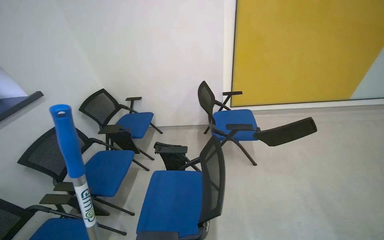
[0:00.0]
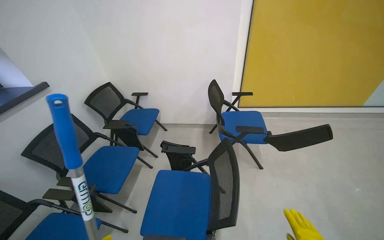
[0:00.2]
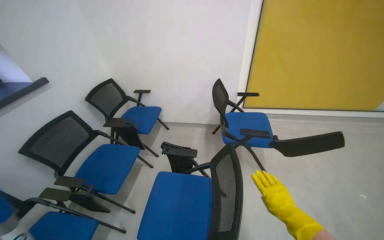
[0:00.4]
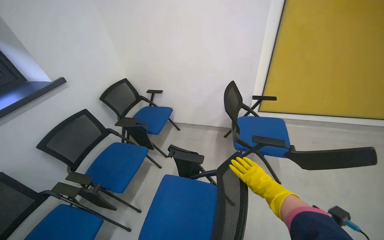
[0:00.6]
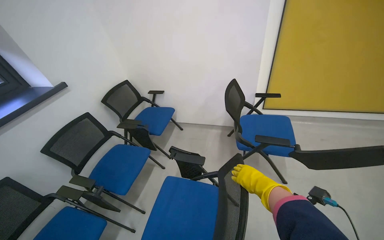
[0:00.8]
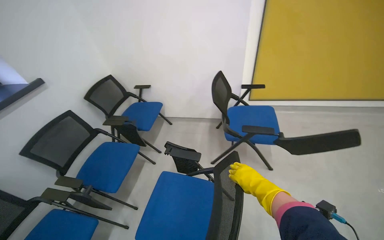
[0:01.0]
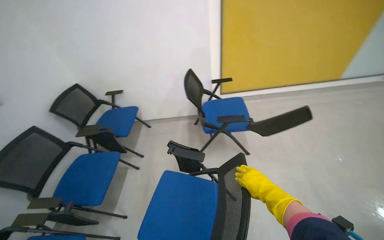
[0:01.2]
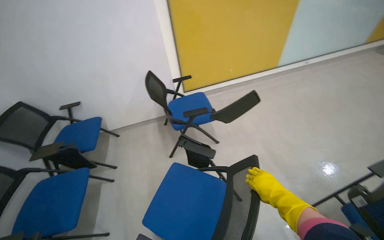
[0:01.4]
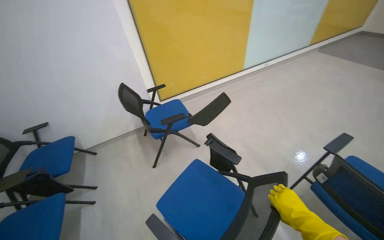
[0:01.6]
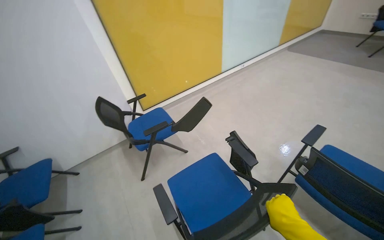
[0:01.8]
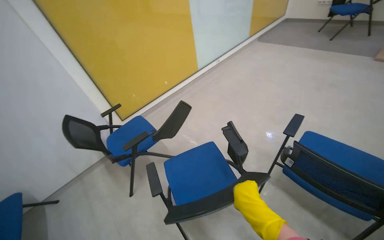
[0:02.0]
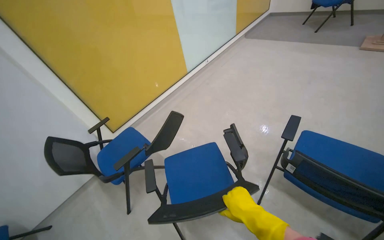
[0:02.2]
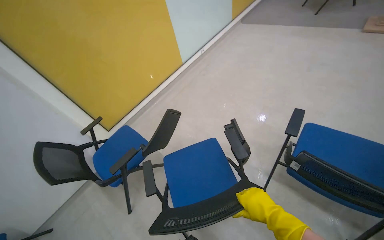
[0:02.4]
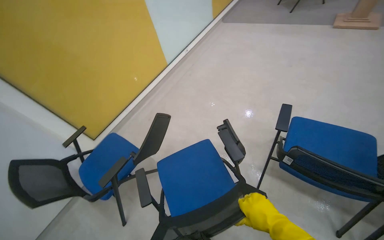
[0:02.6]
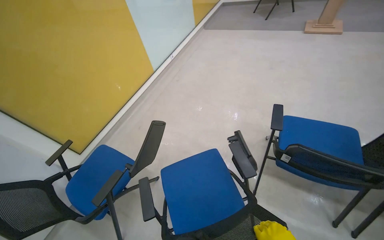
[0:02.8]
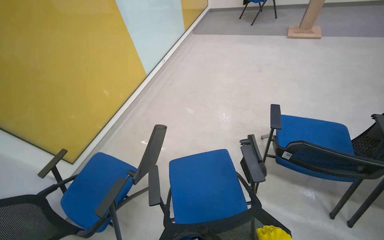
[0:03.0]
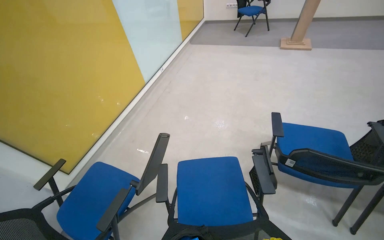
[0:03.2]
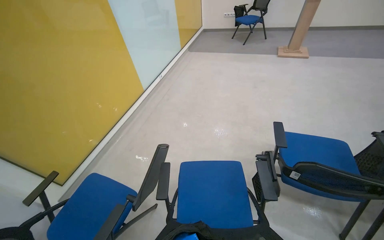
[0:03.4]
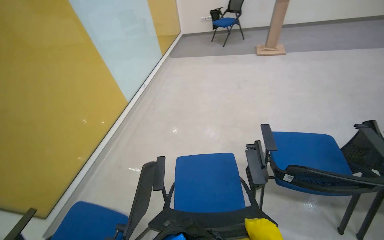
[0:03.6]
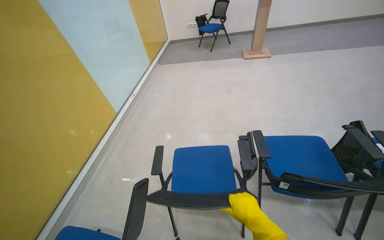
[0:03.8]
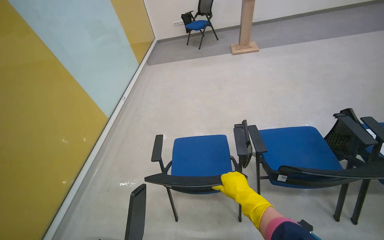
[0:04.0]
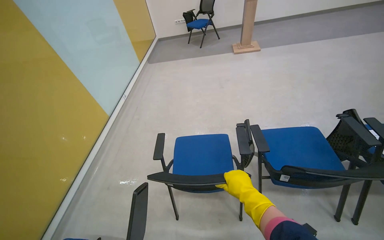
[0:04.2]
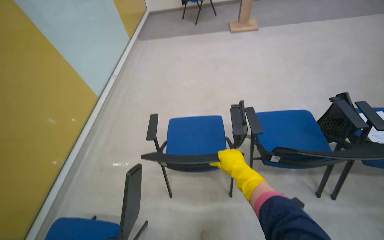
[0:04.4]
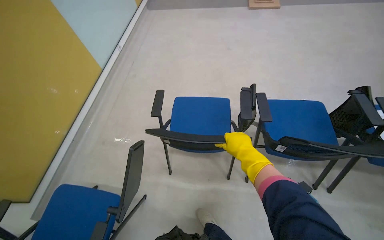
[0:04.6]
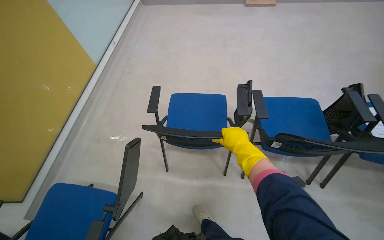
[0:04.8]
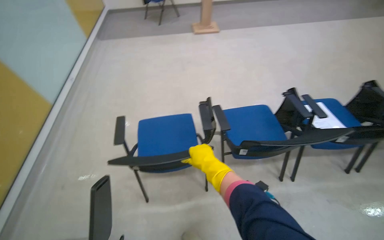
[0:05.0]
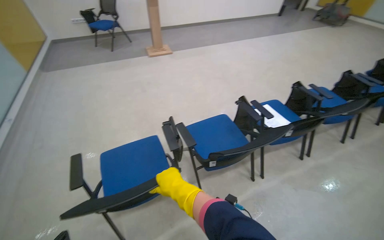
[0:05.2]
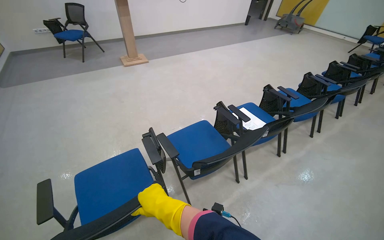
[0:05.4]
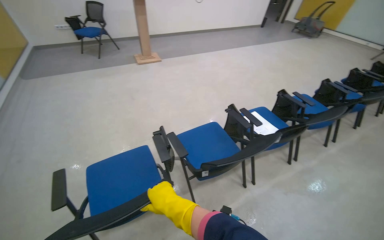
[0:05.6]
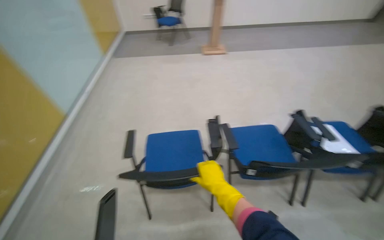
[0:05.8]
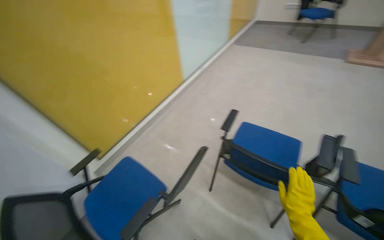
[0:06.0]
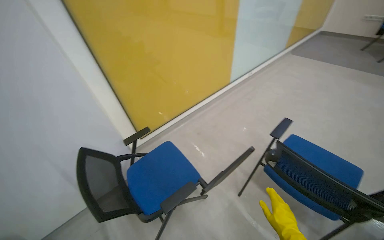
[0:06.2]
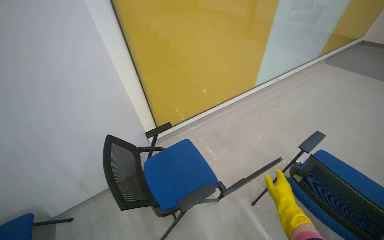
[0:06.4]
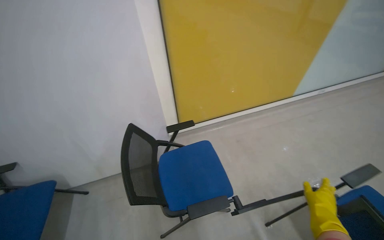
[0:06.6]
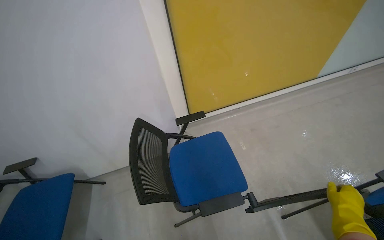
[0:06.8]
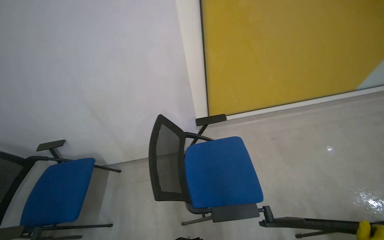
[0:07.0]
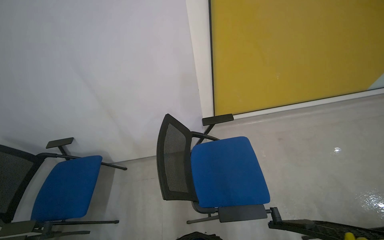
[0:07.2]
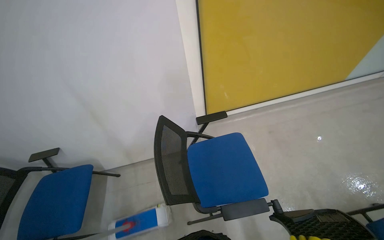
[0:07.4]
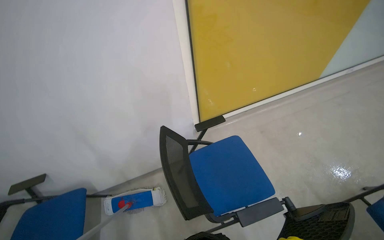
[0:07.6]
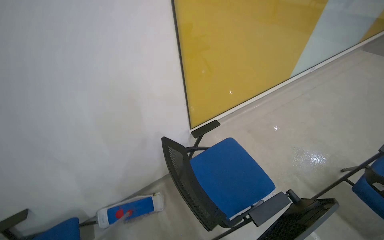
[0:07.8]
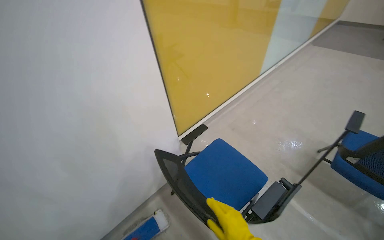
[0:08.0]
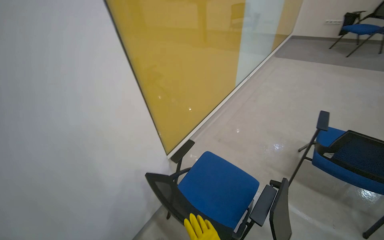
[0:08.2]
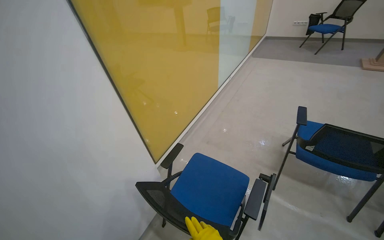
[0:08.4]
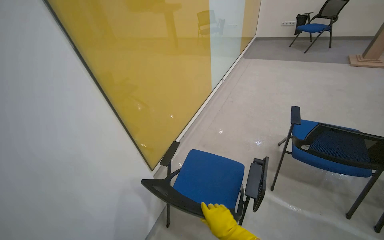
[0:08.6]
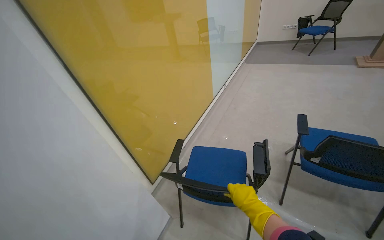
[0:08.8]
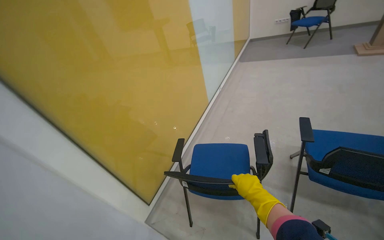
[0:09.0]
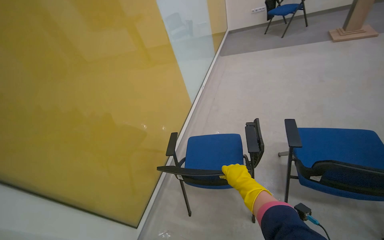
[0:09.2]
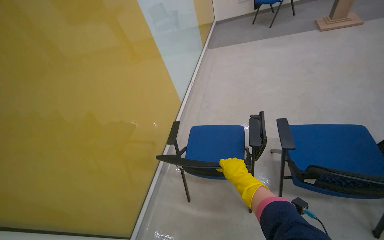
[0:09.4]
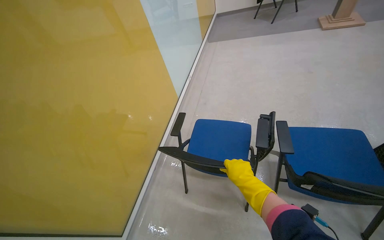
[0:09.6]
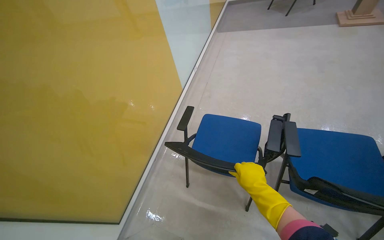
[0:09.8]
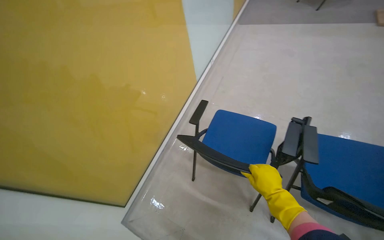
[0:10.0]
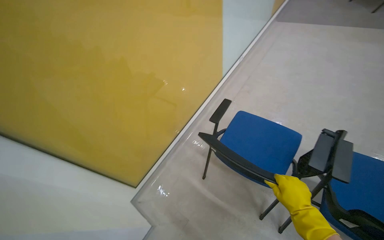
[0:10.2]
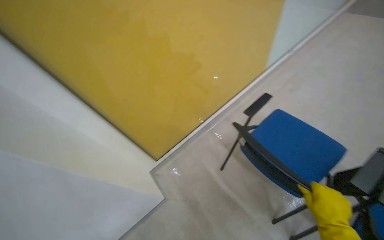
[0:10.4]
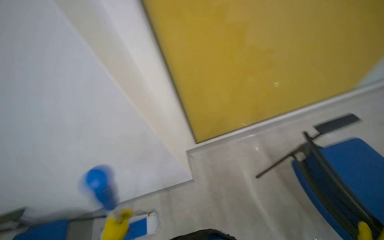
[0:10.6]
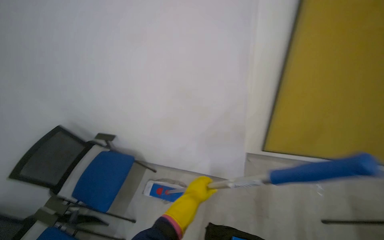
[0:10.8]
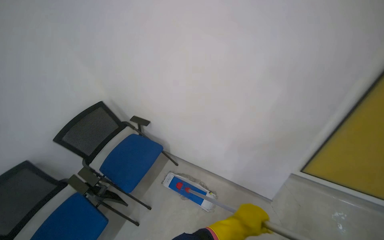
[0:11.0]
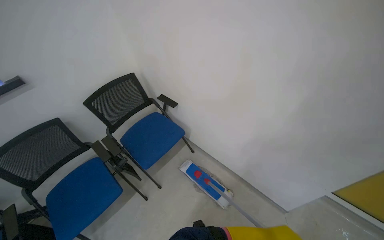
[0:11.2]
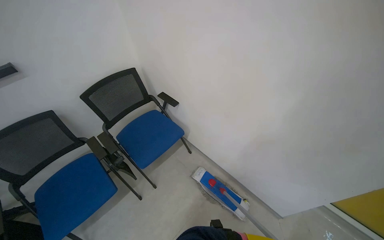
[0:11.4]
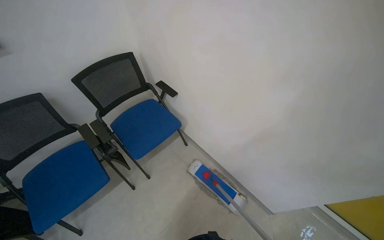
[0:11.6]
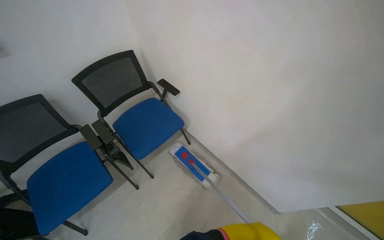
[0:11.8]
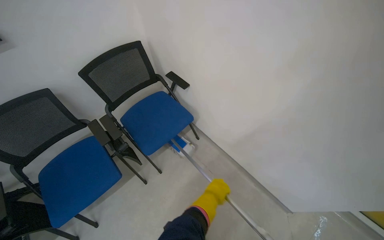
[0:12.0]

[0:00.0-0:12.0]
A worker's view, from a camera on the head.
Job: mopping floor.
The whole recording: Mopping floor around chairs. The worker mops the floor around the chairs and picks up small pieces of trash.
0:00.0 to 0:01.6: The wearer looks some 30 degrees further to the right.
0:01.6 to 0:03.0: The wearer moves about 40 cm. The wearer looks about 40 degrees further to the right.
0:03.0 to 0:04.4: The head rotates roughly 20 degrees to the right.
0:04.4 to 0:06.0: The wearer's head swings approximately 30 degrees to the left.
0:06.0 to 0:07.6: The camera travels about 50 cm. The wearer looks roughly 35 degrees further to the left.
0:07.6 to 0:09.0: The head rotates about 45 degrees to the right. The view tips upward by approximately 15 degrees.
0:09.0 to 0:10.4: The view tilts roughly 20 degrees downward.
0:10.4 to 0:12.0: The wearer moves about 70 cm. The head turns to the left by about 85 degrees. The wearer looks about 25 degrees further downward.

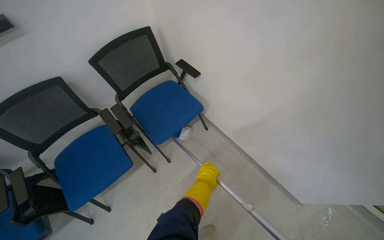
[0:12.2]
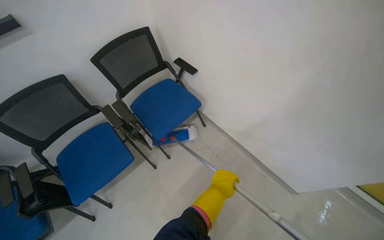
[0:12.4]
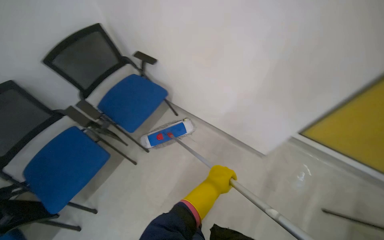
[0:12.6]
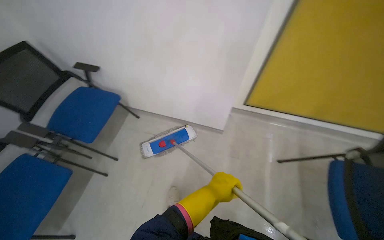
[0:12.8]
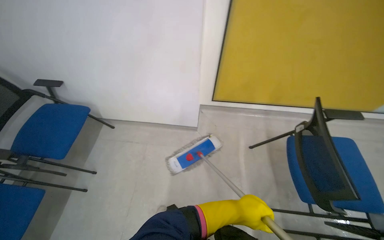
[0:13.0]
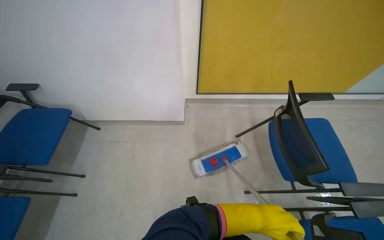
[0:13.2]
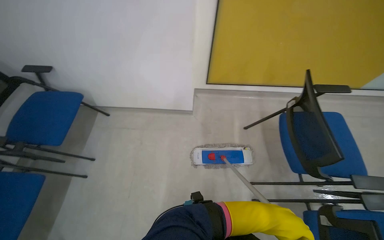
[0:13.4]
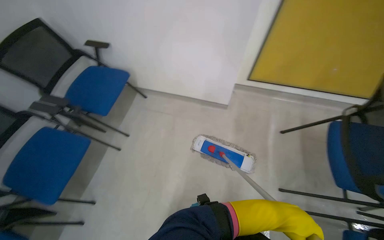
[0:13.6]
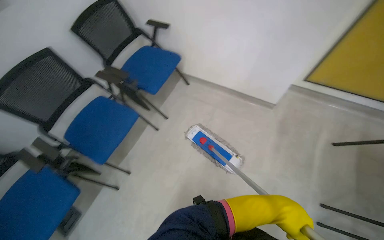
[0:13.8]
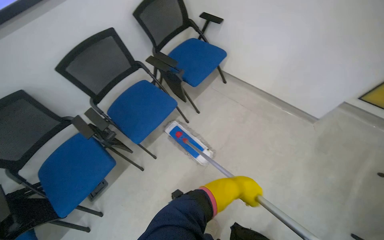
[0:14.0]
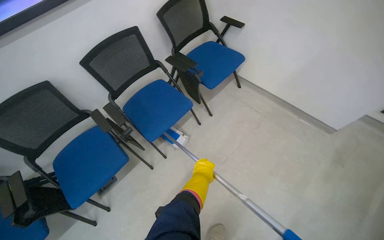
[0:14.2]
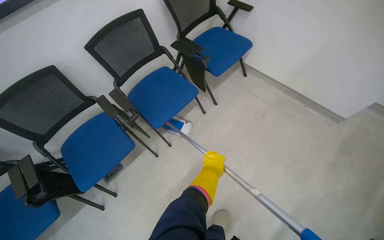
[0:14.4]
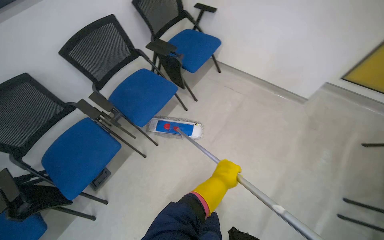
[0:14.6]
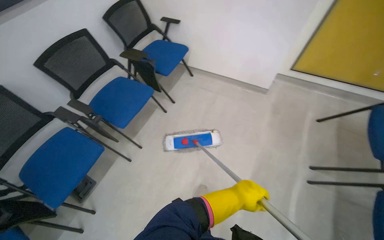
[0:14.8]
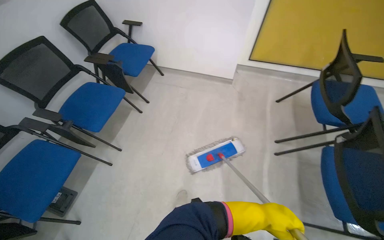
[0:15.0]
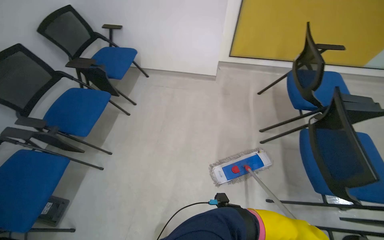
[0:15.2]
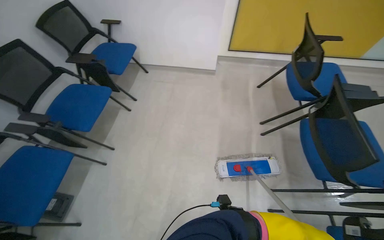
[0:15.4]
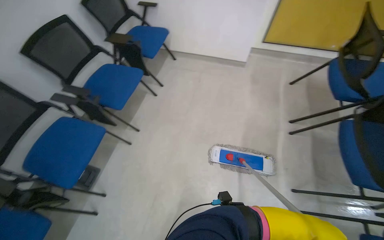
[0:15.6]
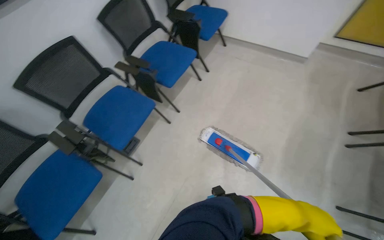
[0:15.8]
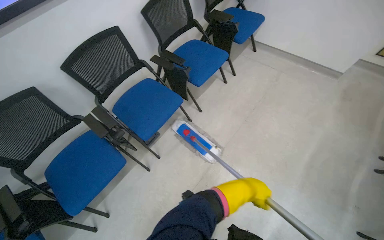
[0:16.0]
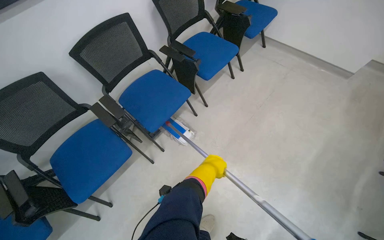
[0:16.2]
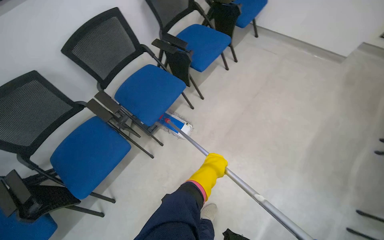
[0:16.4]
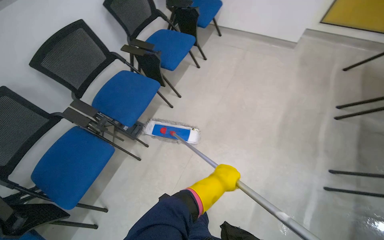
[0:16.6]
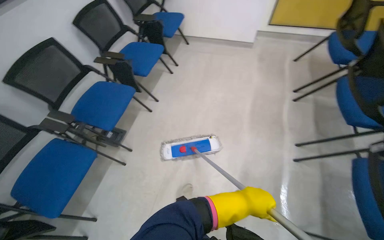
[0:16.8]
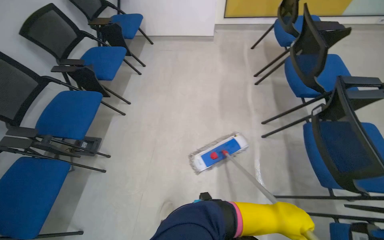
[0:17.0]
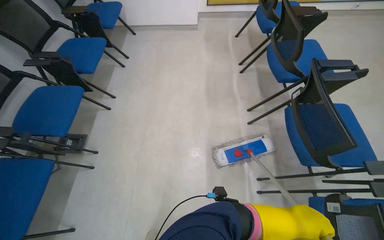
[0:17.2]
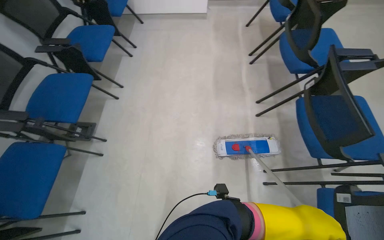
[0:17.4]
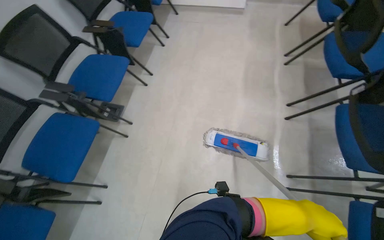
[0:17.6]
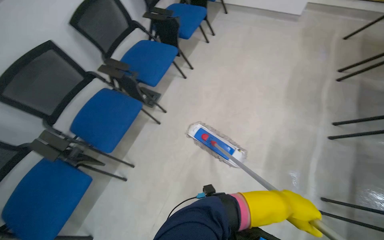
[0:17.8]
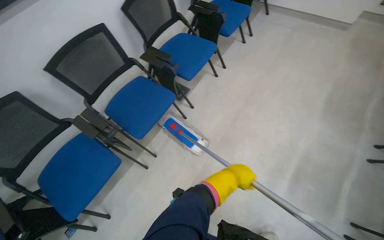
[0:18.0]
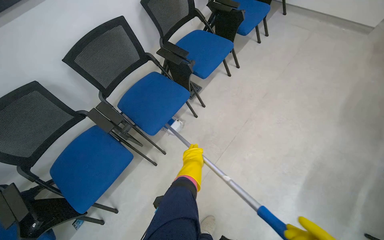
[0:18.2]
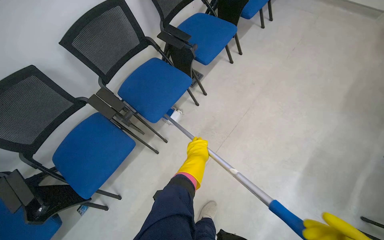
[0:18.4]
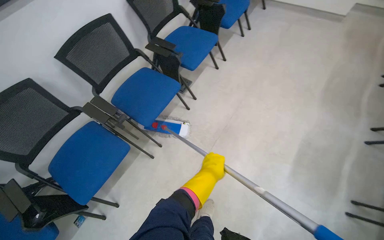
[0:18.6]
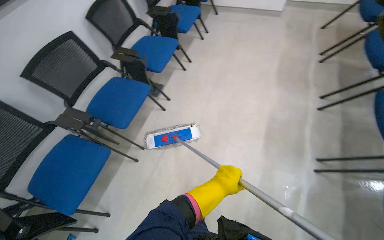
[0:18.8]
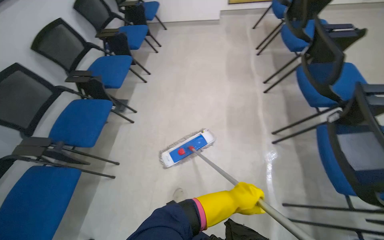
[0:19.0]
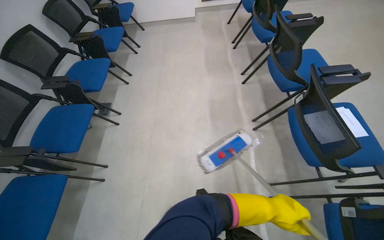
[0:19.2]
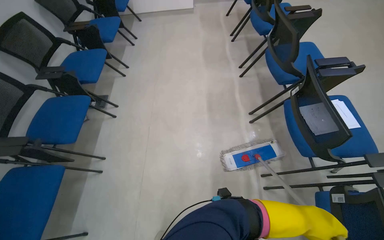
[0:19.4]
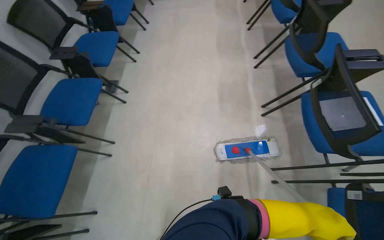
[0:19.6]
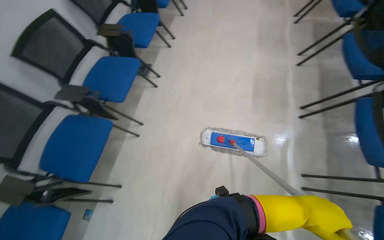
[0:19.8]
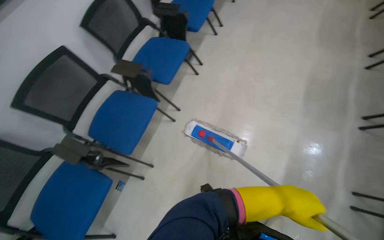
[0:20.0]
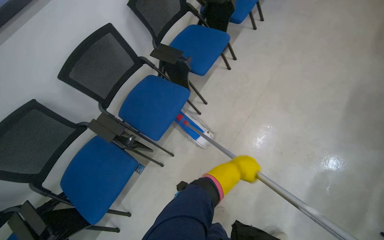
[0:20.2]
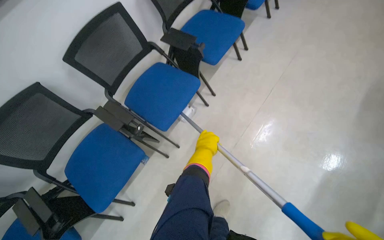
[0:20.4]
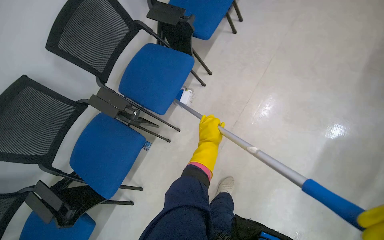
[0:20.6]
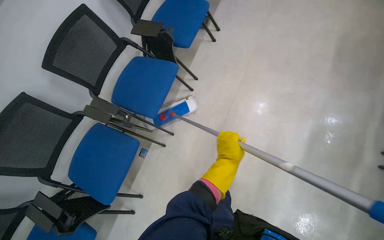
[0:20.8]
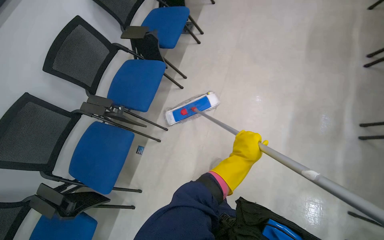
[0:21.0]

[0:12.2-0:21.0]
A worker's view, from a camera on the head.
Job: mopping floor.
The whole recording: Mopping floor around chairs. The worker mops the floor around the chairs and picks up small pieces of trash.
0:12.2 to 0:13.6: The camera is carried approximately 50 cm. The head turns to the right by approximately 35 degrees.
0:13.6 to 0:15.2: The camera travels approximately 60 cm.
0:15.2 to 0:16.6: The camera is carried some 50 cm. The wearer's head swings some 20 degrees to the left.
0:16.6 to 0:18.0: The camera is carried some 50 cm.
0:18.0 to 0:19.6: The camera is carried about 50 cm. The head turns to the right by some 30 degrees.
0:19.6 to 0:21.0: The wearer moves roughly 50 cm. The head rotates about 20 degrees to the left.
